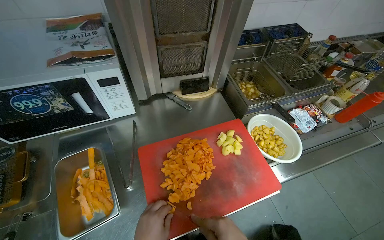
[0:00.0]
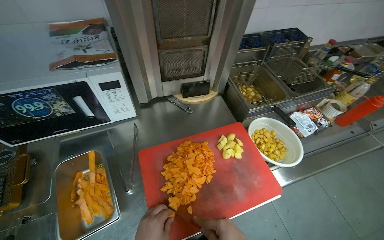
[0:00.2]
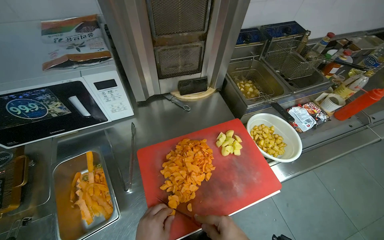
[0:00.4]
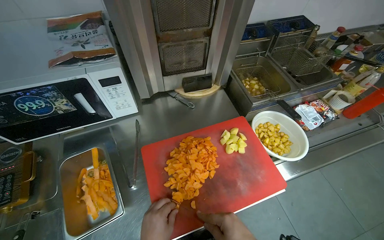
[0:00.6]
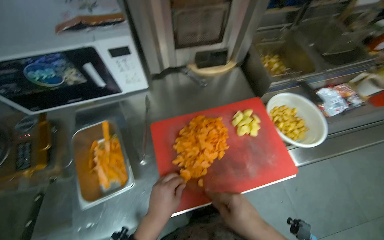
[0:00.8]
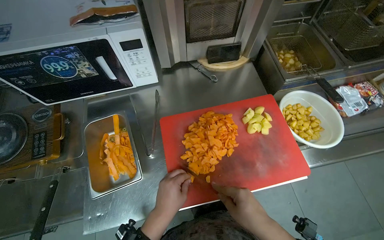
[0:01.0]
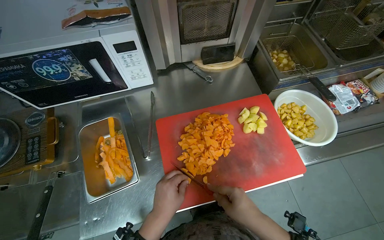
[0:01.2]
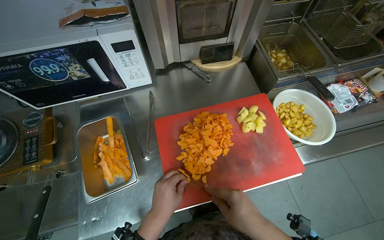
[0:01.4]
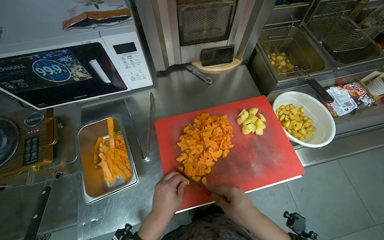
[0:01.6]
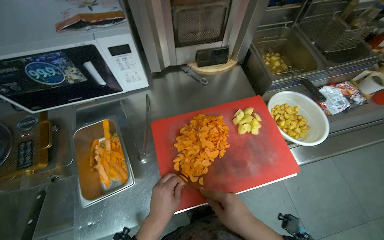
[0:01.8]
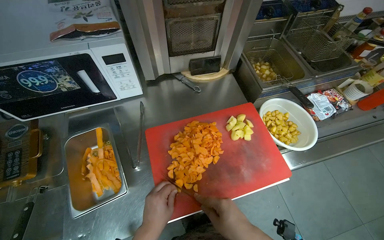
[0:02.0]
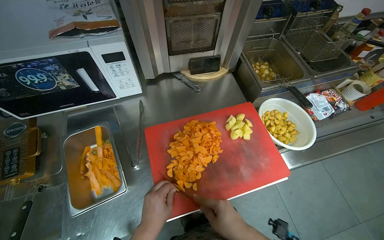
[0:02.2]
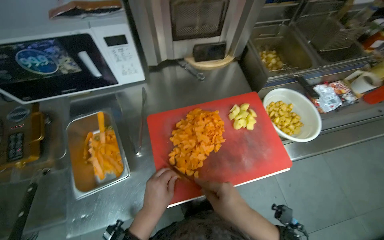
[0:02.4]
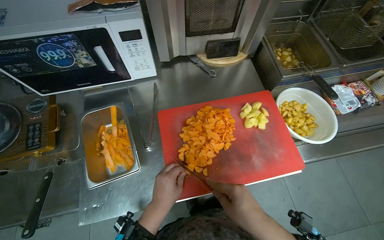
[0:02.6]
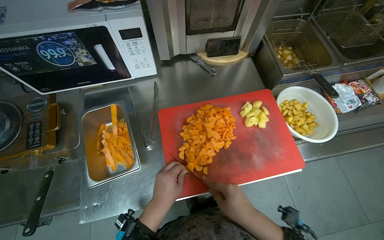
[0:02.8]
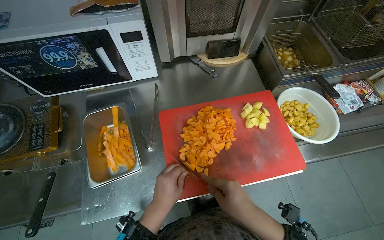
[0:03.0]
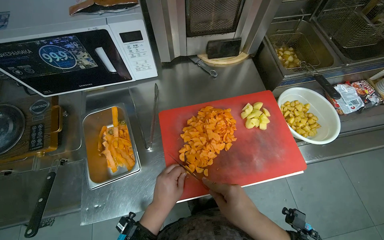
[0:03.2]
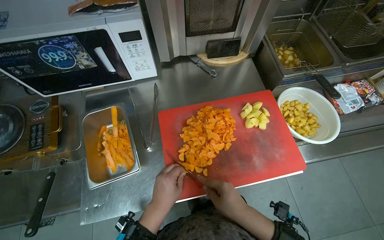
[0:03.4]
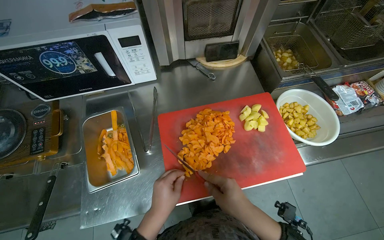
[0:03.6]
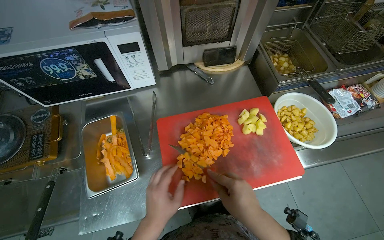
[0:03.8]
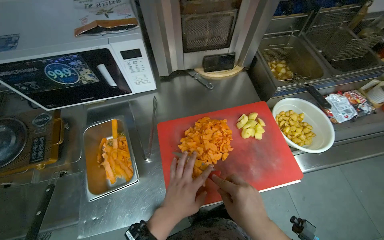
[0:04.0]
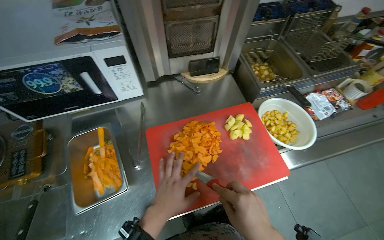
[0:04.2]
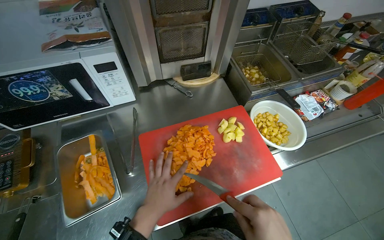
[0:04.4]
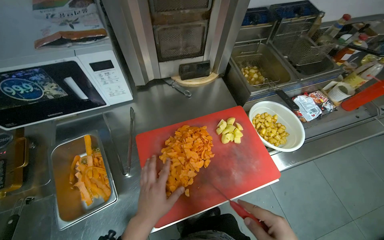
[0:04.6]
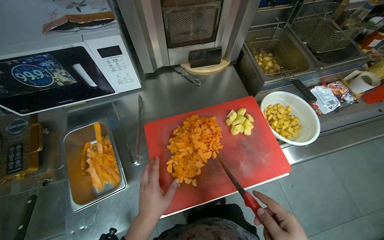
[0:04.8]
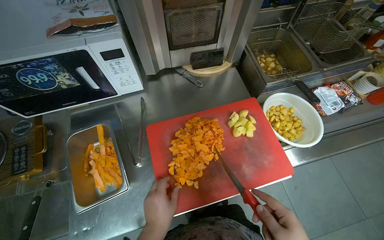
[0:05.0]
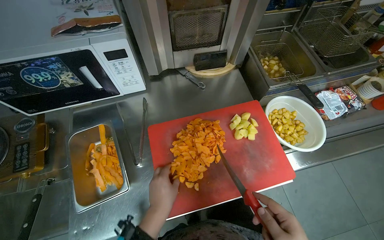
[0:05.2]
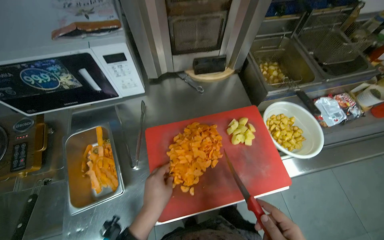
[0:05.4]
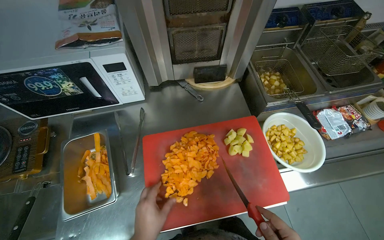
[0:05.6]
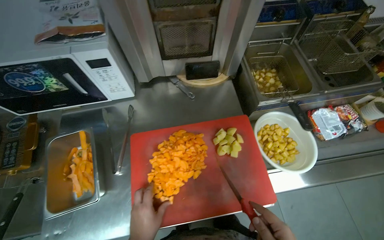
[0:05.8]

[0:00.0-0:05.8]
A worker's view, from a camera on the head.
Job: preparing food.
The whole recording: Chopping carrots. The worker continues chopping carrots on a red cutting board.
0:01.4 to 0:02.8: The hands work in one place, with small movements.

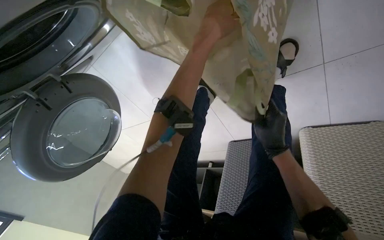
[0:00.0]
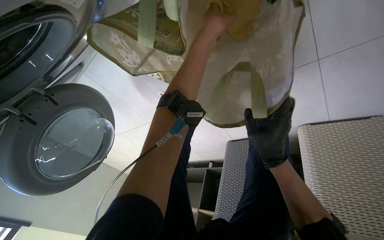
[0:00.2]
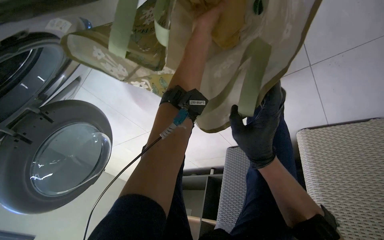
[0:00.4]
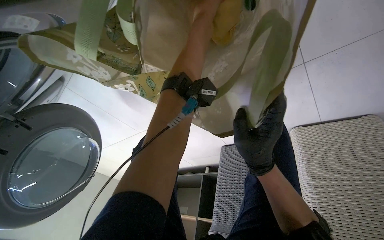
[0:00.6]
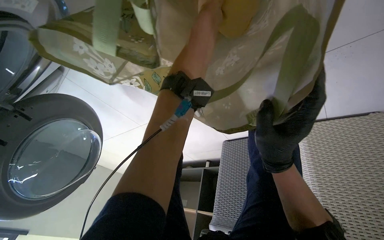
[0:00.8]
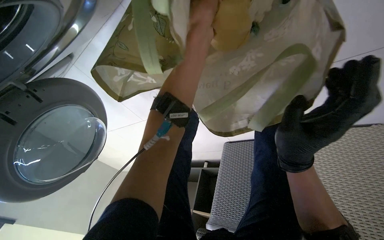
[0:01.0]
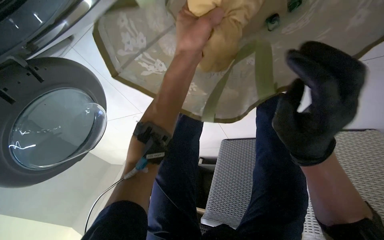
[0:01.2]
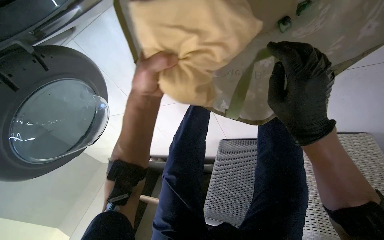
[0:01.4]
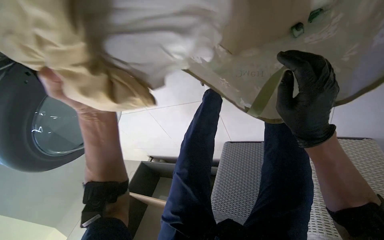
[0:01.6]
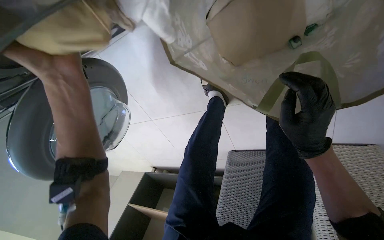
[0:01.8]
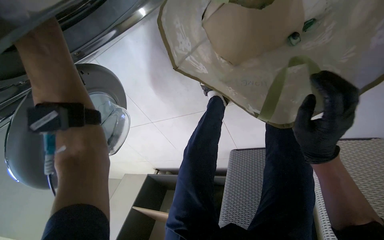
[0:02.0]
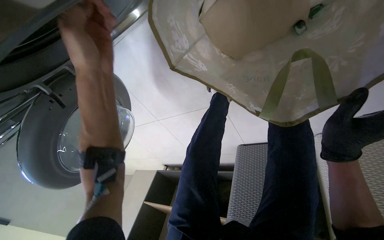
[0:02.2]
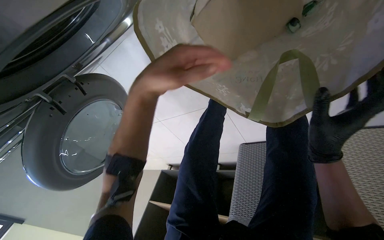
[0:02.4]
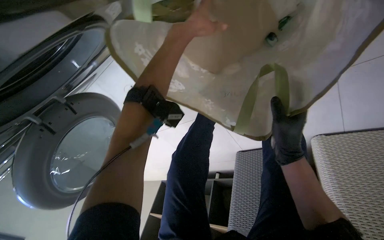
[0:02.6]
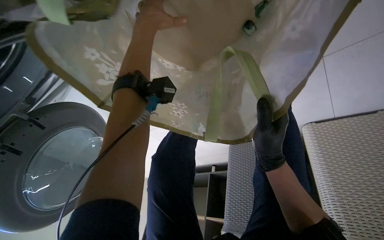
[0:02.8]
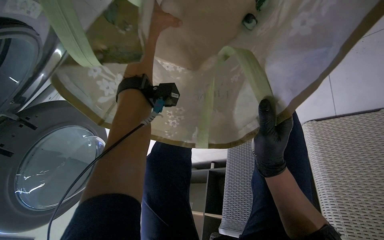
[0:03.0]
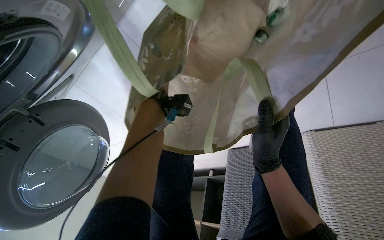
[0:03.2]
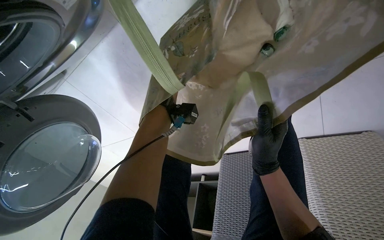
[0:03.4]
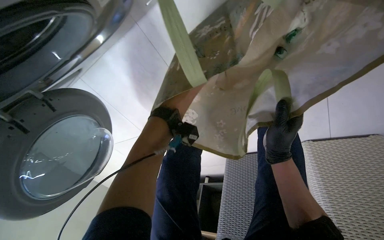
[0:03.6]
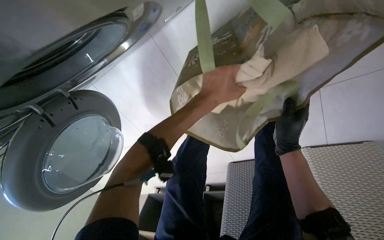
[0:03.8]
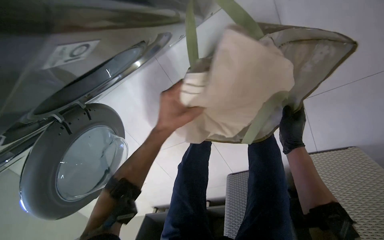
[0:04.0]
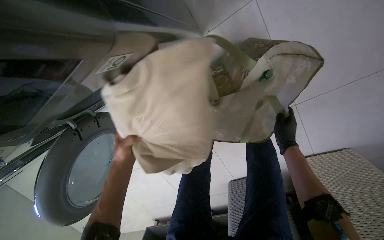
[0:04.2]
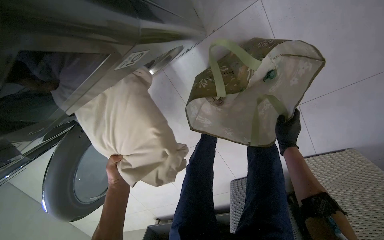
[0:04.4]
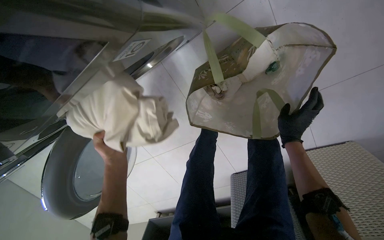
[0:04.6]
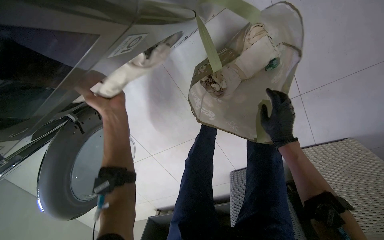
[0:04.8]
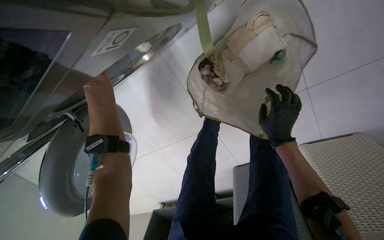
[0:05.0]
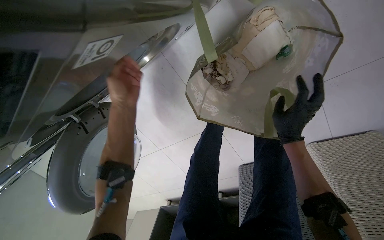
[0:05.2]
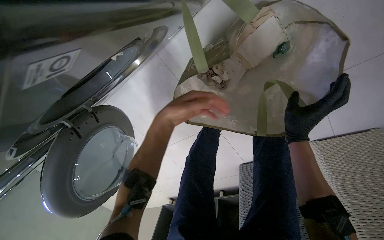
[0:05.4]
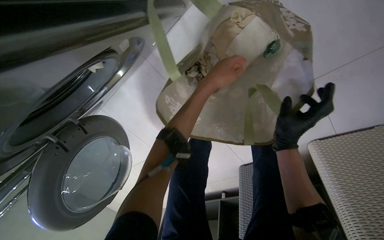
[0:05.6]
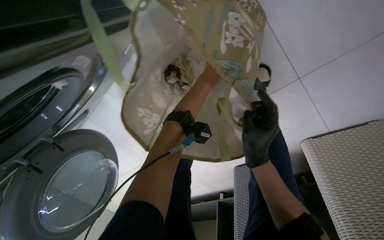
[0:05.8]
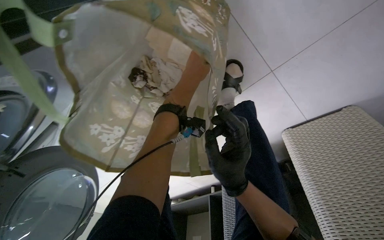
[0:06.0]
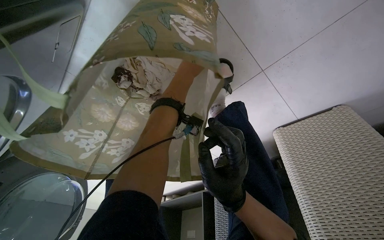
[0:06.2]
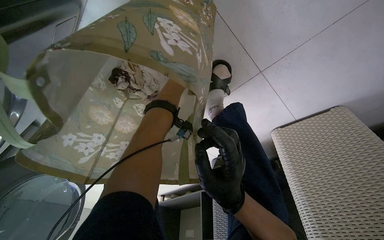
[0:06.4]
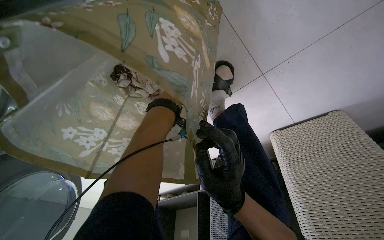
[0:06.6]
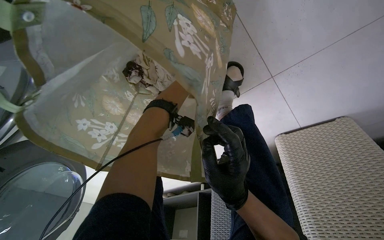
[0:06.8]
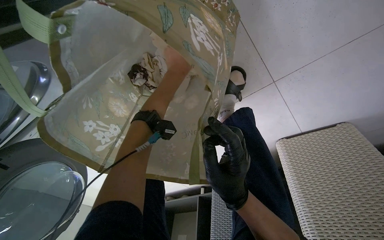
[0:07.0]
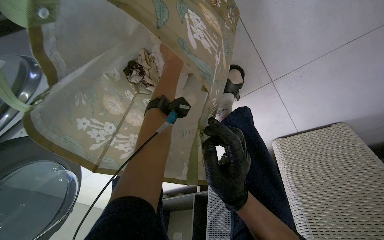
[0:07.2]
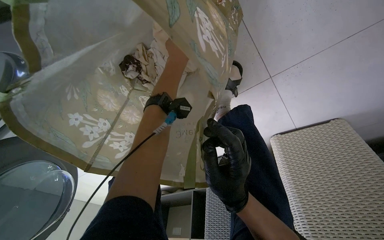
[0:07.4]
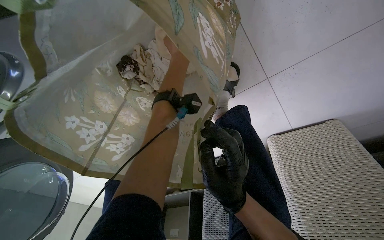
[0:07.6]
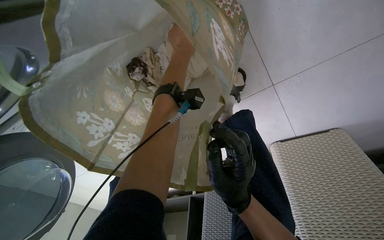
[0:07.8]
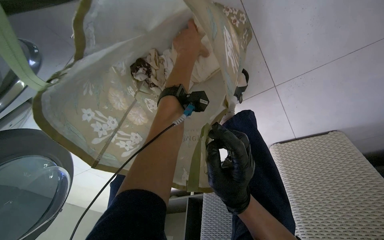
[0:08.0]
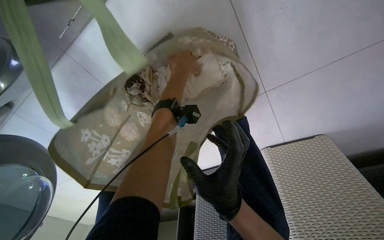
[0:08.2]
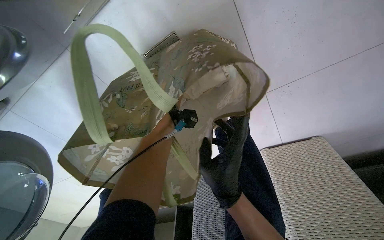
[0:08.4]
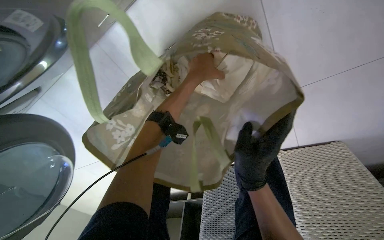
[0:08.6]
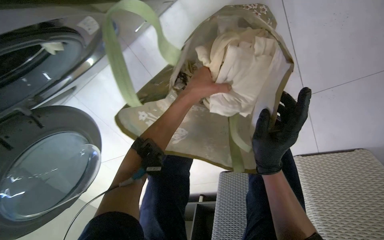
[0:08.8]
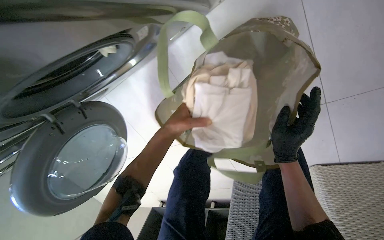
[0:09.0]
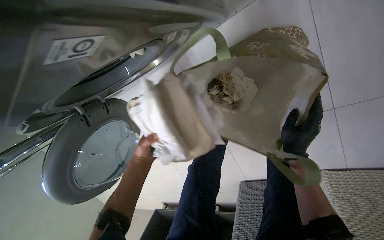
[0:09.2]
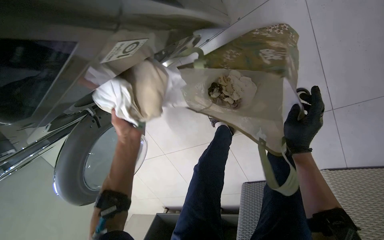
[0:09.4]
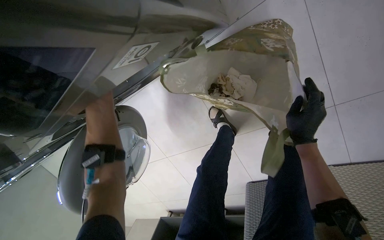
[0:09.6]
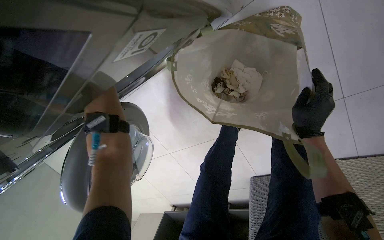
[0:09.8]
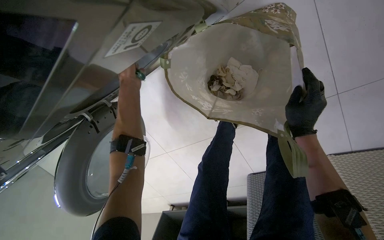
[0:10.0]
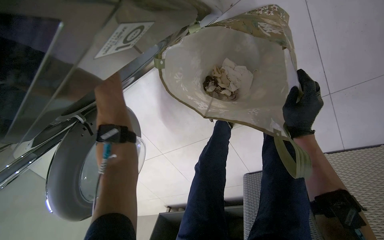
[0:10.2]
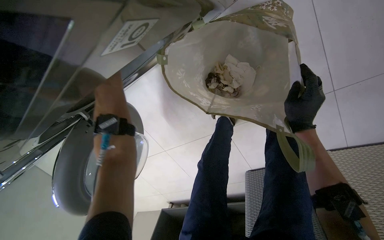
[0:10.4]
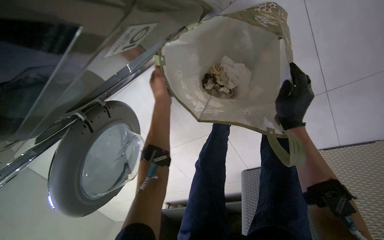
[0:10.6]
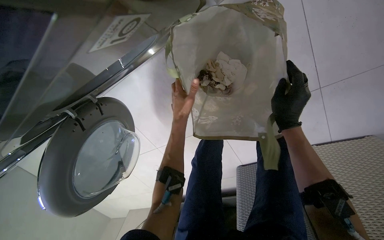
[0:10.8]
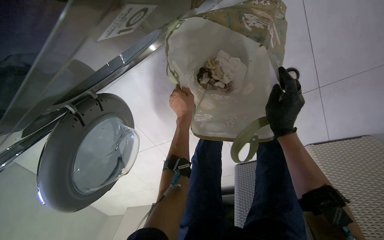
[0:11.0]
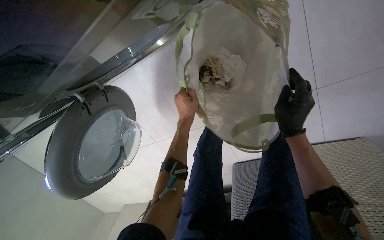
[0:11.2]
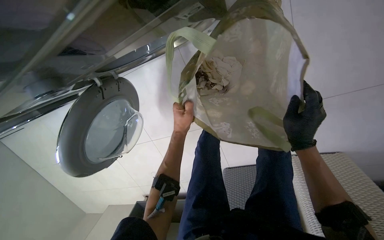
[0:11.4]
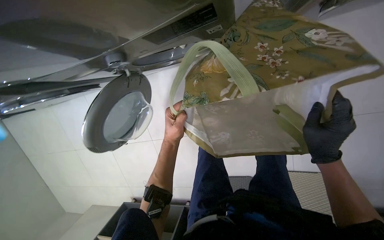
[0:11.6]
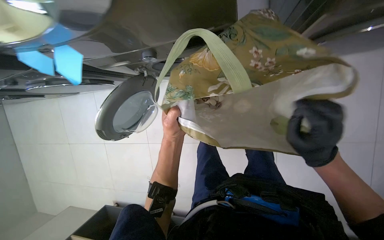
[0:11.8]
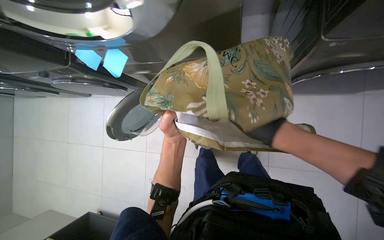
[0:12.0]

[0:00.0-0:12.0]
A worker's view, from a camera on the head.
Job: managing laundry.
The whole recording: Loading and setting washing machine. The worker loads clothes into the washing machine from a bag and then adjusts the machine's settings.
0:01.6 to 0:03.0: The left hand shifts some 40 cm up the picture and farther from the camera, and reaches roughly 20 cm to the right, then returns.
0:03.0 to 0:04.4: The camera pitches upward, by about 25 degrees.
0:04.4 to 0:06.0: The left hand heads to the right and up the picture, covering some 70 cm.
0:06.0 to 0:07.6: The left hand travels farther from the camera and back again, about 20 cm each way.
0:07.6 to 0:09.0: The wearer looks about 15 degrees further to the left. The left hand travels down the picture by roughly 25 cm.
0:09.0 to 0:10.4: The left hand moves to the left and nearer to the camera, about 25 cm, and travels up the picture and back again, roughly 10 cm each way.
0:10.4 to 0:12.0: The left hand goes roughly 25 cm down the picture and to the right.

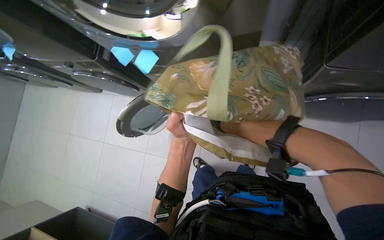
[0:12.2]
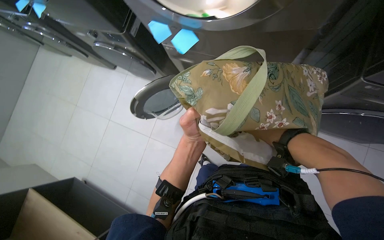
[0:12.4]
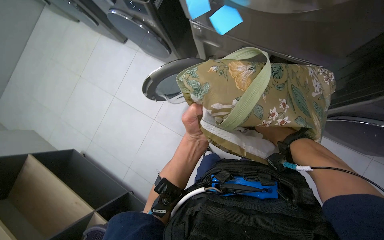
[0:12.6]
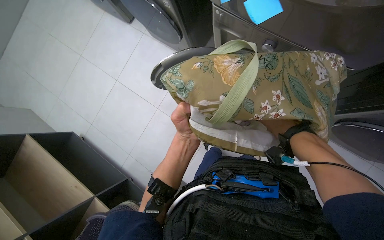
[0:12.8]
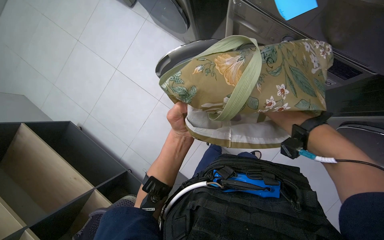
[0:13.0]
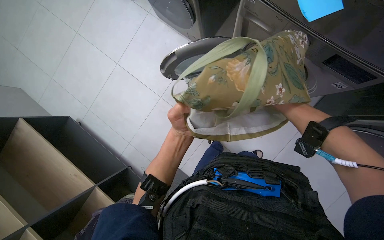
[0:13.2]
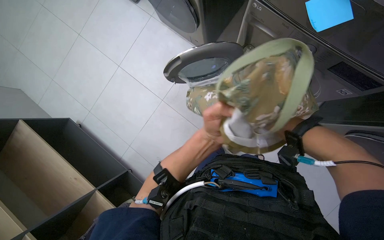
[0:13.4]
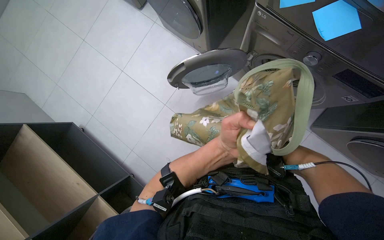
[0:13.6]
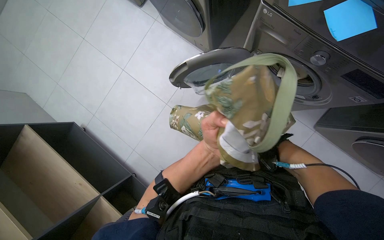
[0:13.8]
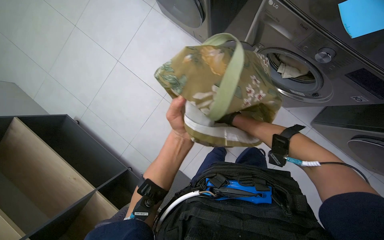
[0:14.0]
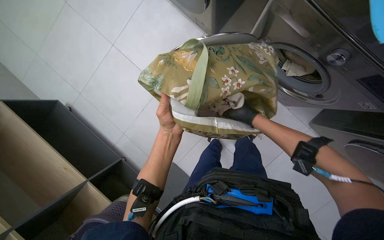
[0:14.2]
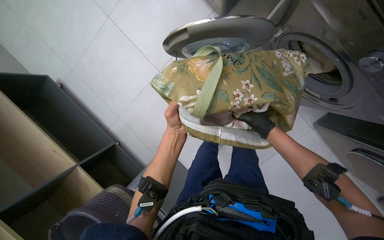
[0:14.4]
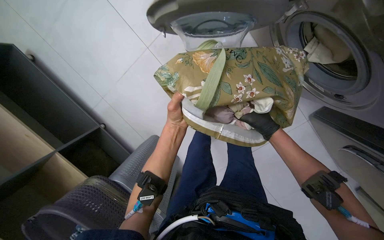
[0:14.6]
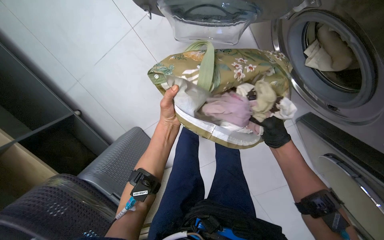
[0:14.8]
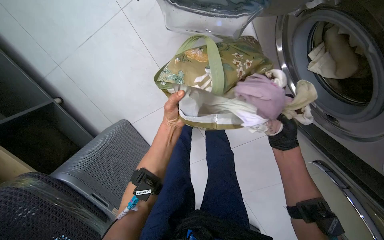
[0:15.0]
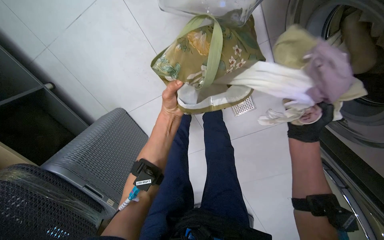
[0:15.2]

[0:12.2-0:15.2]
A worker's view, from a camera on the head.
Job: managing laundry.
The whole recording: Loading and setting washing machine. The worker loads clothes into the washing machine from a bag and then adjusts the machine's settings.
0:13.8 to 0:15.2: The camera pitches downward, by about 15 degrees. The left hand heads farther from the camera, covering roughly 20 cm.
